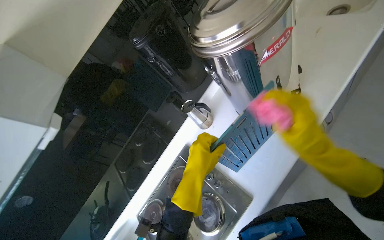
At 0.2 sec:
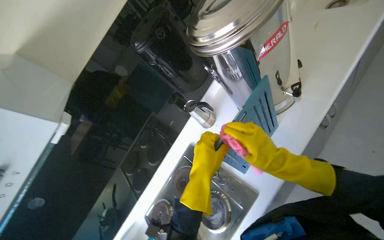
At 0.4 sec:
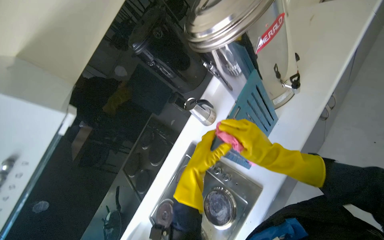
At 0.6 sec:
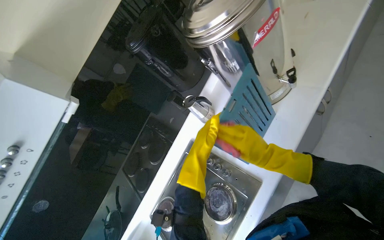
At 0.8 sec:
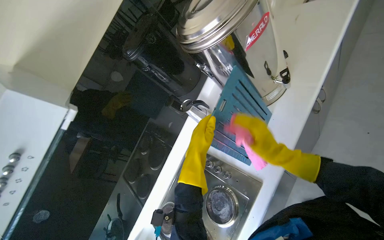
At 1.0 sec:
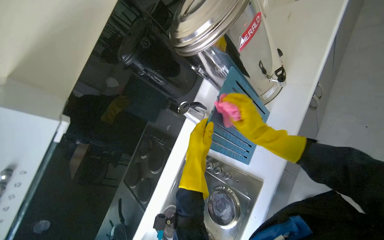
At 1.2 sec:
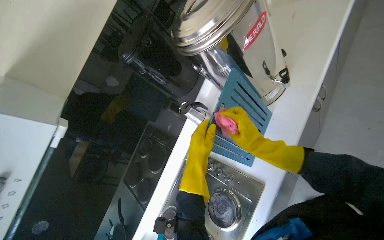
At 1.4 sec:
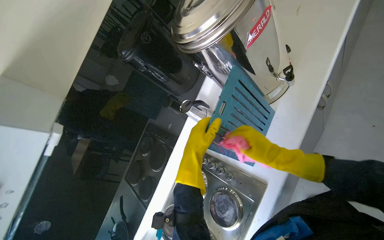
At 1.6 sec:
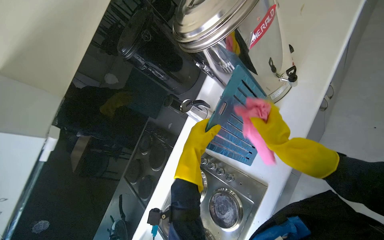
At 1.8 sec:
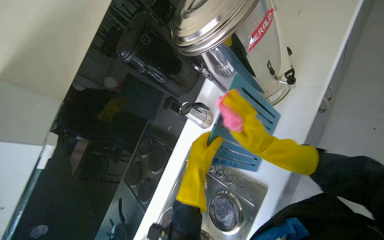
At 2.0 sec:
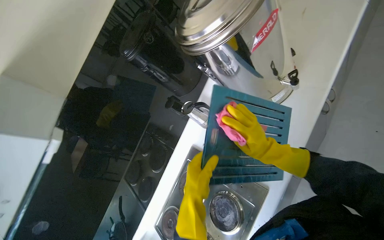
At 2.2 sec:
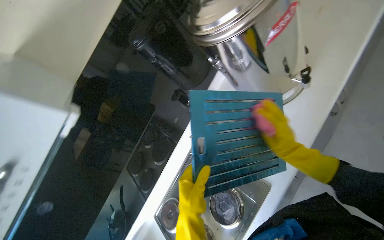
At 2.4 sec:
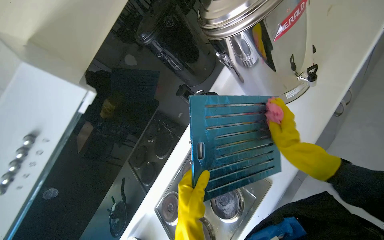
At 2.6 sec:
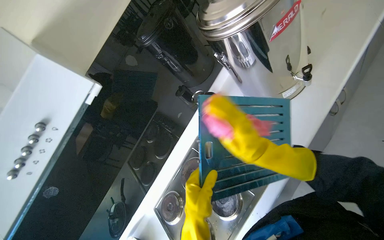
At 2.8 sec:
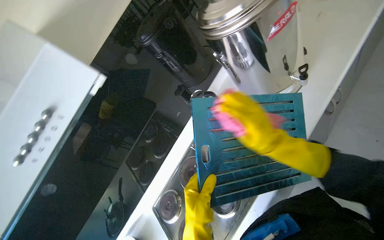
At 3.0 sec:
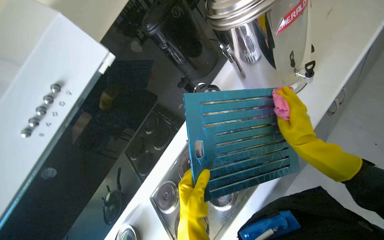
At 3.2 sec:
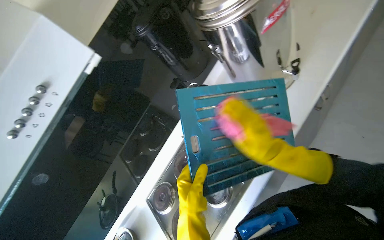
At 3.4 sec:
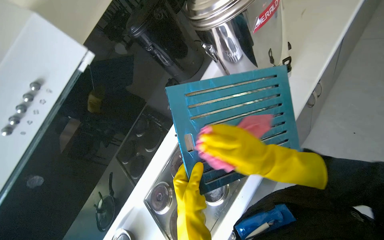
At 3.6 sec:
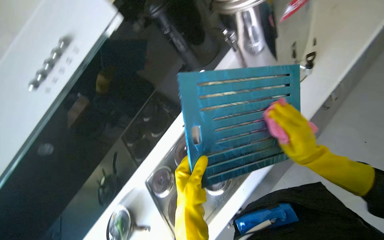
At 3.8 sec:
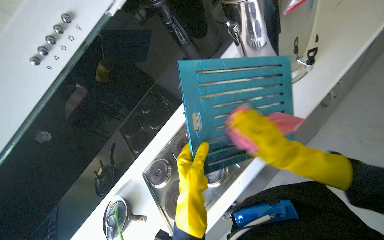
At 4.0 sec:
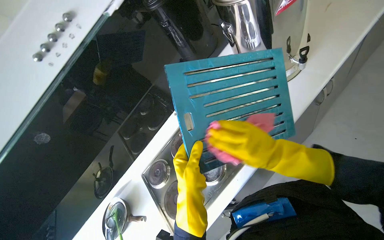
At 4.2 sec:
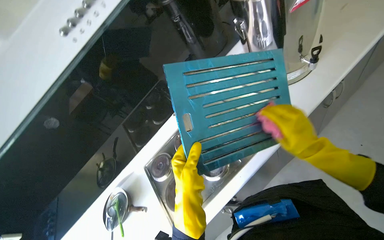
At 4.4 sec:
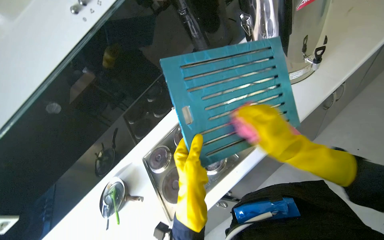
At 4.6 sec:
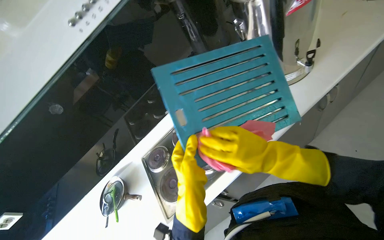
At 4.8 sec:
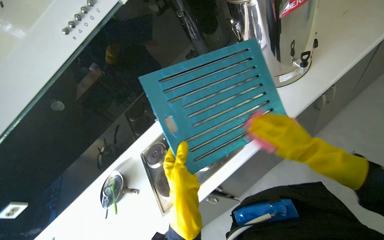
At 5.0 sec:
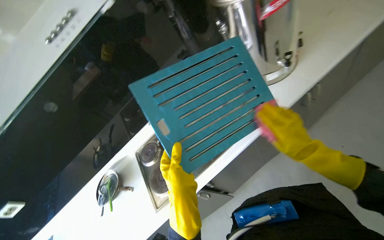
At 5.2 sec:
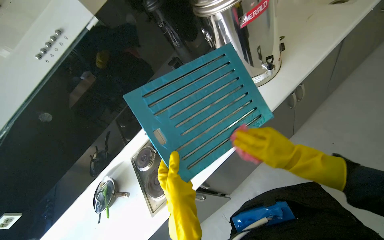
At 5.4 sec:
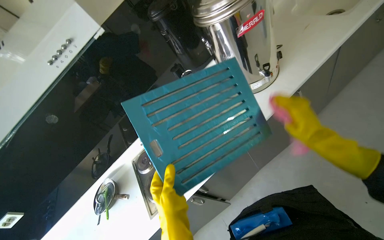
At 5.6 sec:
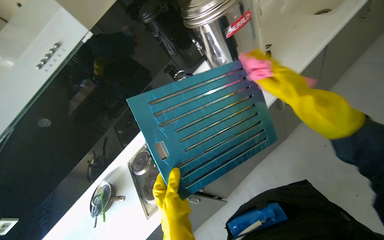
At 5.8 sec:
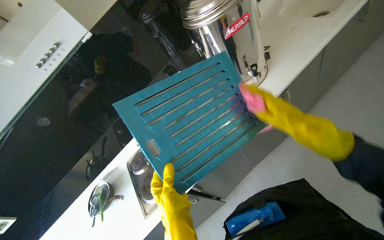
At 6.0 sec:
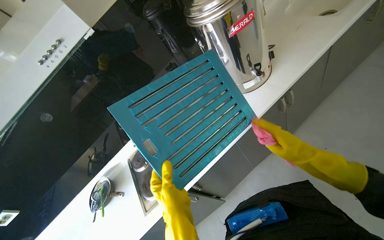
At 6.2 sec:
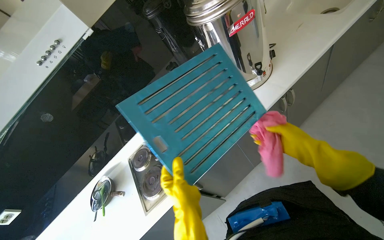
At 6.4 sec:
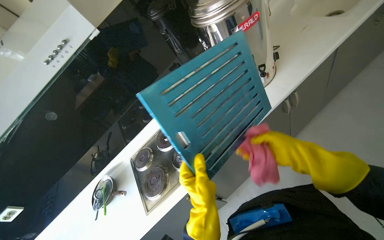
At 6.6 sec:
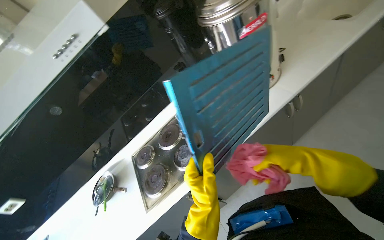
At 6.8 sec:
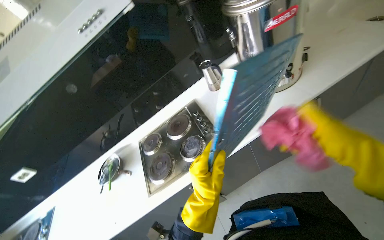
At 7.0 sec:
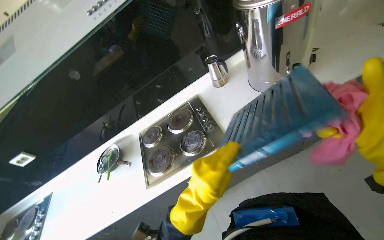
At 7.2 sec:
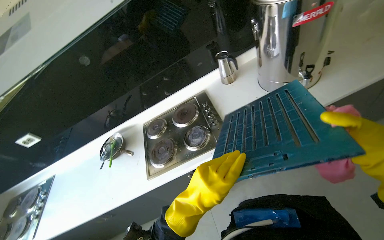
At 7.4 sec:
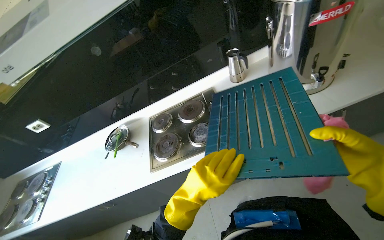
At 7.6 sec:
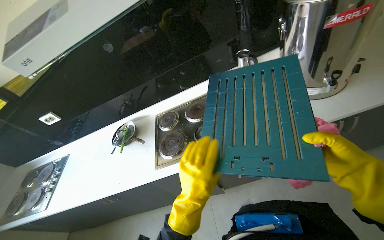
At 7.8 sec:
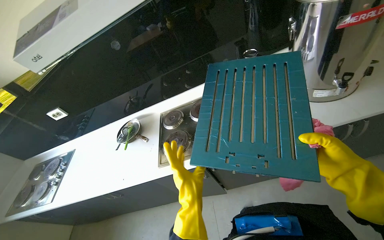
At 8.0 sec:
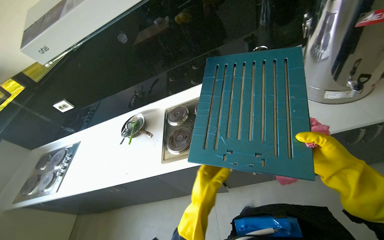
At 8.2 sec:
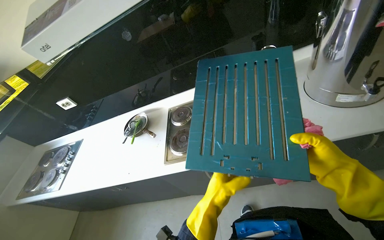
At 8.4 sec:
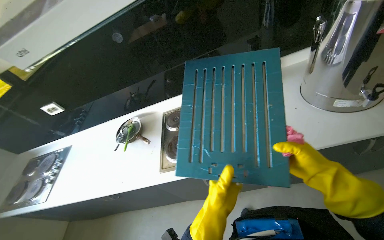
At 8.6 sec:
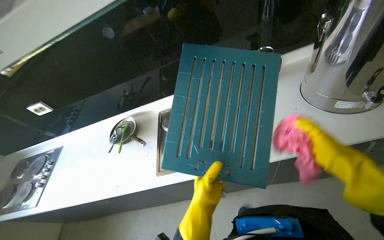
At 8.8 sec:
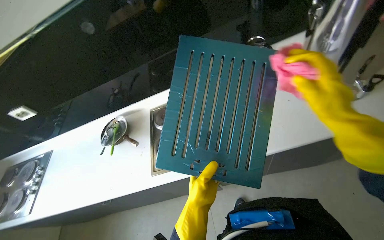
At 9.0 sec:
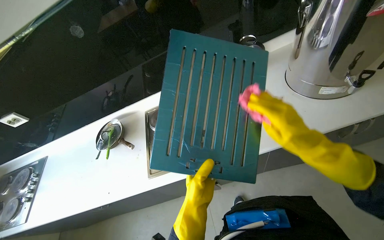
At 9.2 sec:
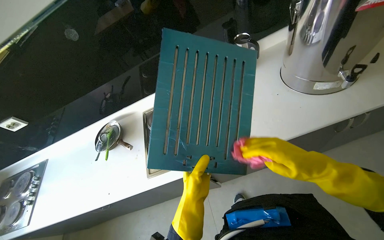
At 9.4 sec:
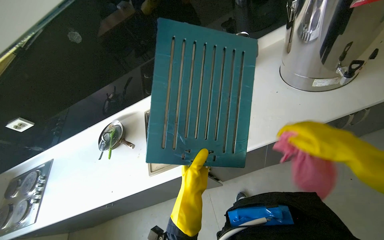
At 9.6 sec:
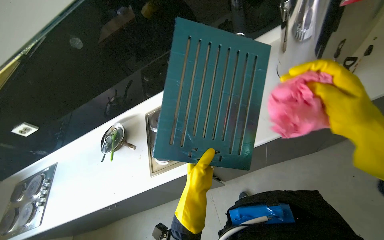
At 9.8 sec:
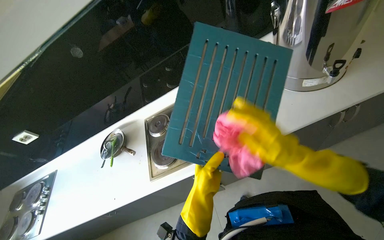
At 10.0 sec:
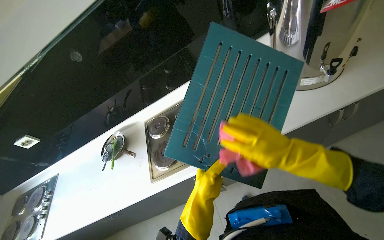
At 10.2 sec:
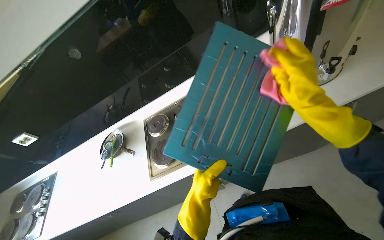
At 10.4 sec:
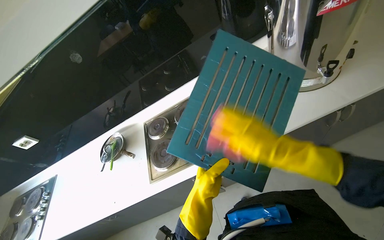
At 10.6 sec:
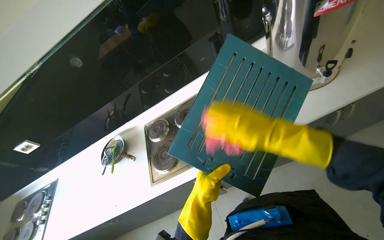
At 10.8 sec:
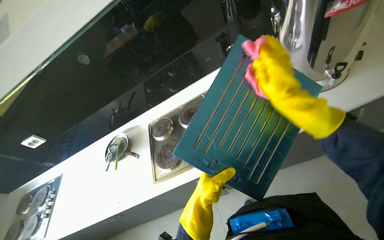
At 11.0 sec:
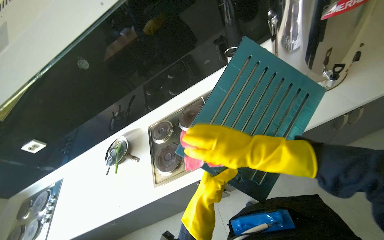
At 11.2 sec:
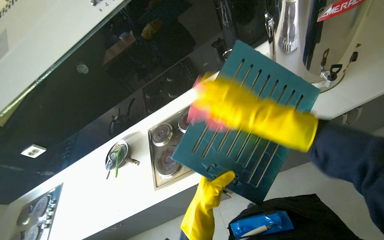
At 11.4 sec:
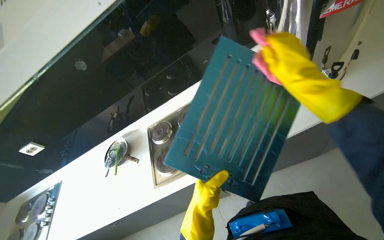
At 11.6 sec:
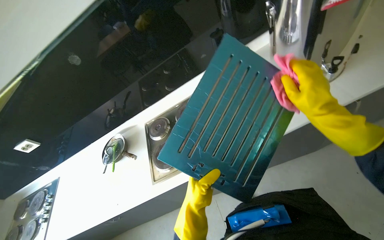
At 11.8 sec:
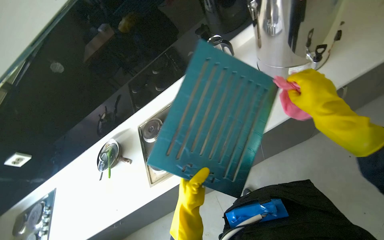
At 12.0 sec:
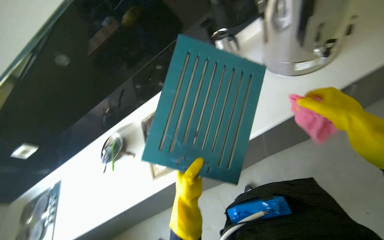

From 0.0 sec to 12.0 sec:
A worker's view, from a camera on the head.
Job: cleaning kitchen.
The whole recording: Cleaning range hood filters and grates. The worker cleans the metal filters and plastic grates of the range hood with a pink cloth.
From 0.0 sec to 1.6 sec: The right hand goes farther from the camera and returns, about 15 cm each way.
From 1.6 sec to 3.0 sec: The left hand is displaced down the picture and nearer to the camera by approximately 30 cm.
From 3.0 sec to 4.4 sec: The right hand swings left and right, about 15 cm each way, with 3 reversals.
From 4.4 sec to 6.0 sec: The right hand travels to the right by about 25 cm.
From 10.4 sec to 12.0 sec: The right hand moves down the picture, to the right and nearer to the camera, some 20 cm.

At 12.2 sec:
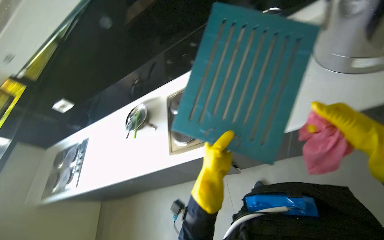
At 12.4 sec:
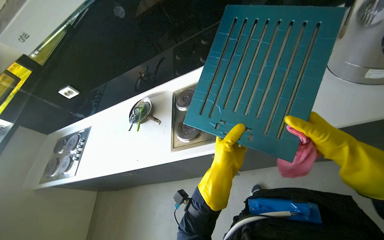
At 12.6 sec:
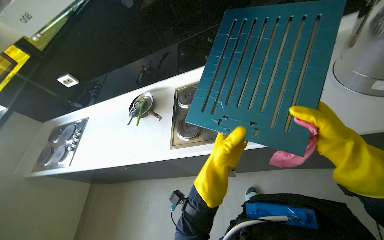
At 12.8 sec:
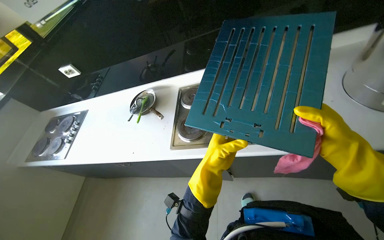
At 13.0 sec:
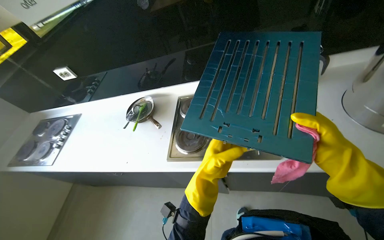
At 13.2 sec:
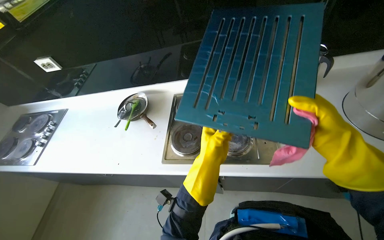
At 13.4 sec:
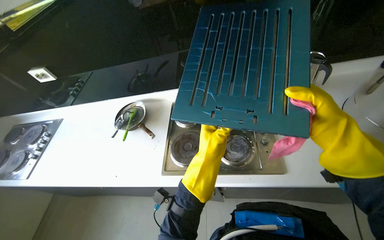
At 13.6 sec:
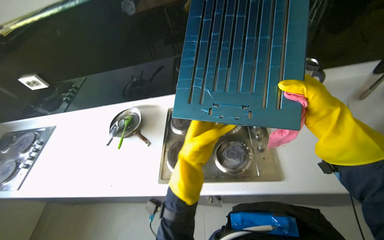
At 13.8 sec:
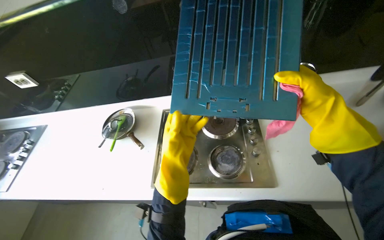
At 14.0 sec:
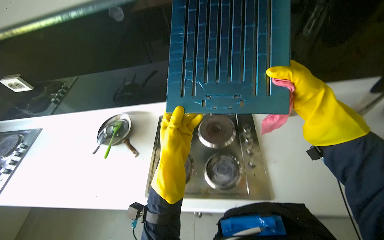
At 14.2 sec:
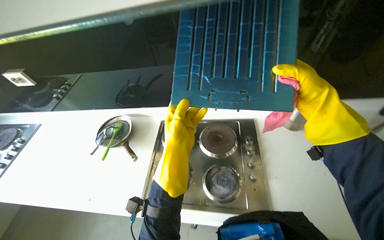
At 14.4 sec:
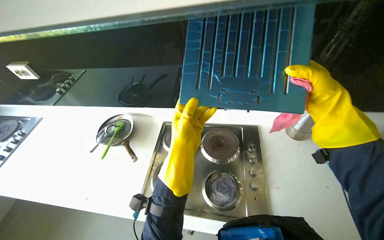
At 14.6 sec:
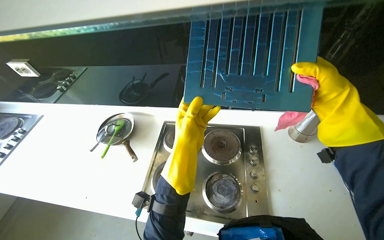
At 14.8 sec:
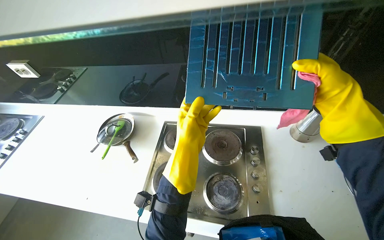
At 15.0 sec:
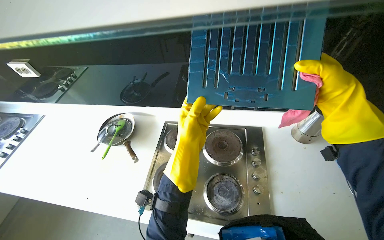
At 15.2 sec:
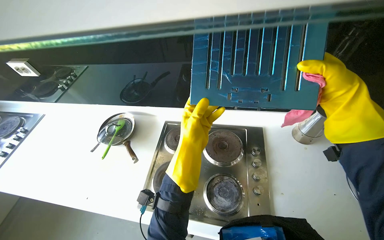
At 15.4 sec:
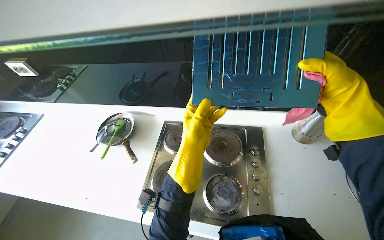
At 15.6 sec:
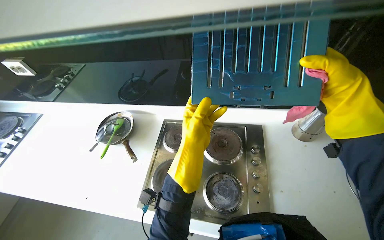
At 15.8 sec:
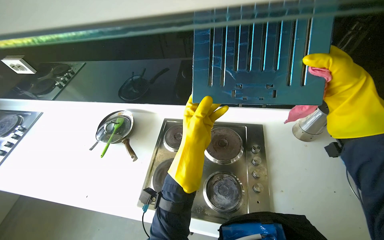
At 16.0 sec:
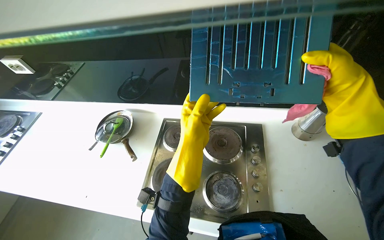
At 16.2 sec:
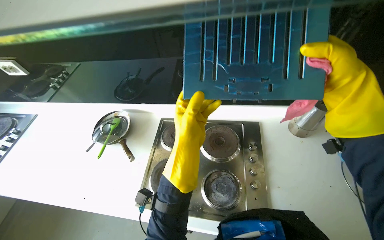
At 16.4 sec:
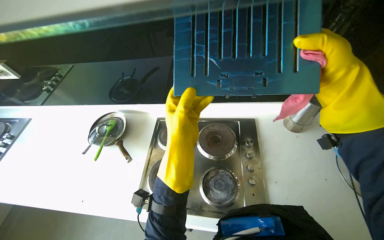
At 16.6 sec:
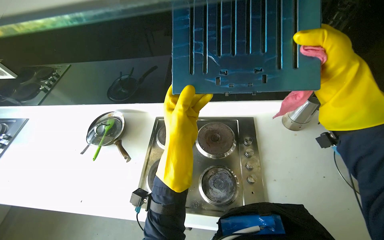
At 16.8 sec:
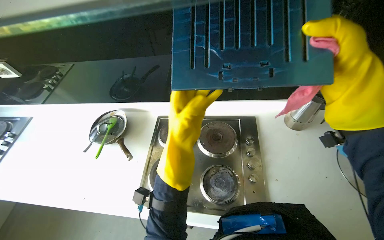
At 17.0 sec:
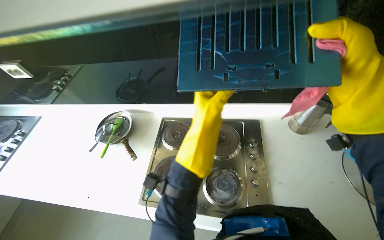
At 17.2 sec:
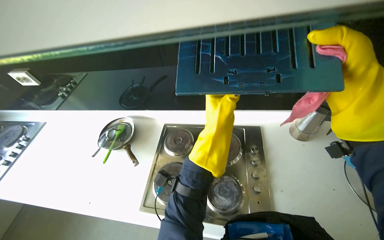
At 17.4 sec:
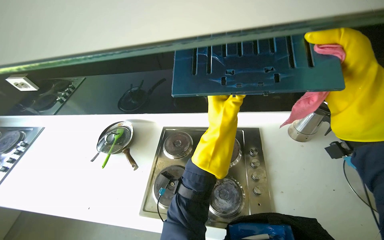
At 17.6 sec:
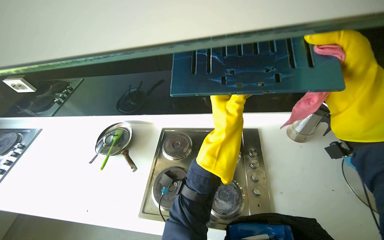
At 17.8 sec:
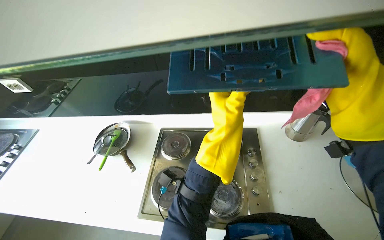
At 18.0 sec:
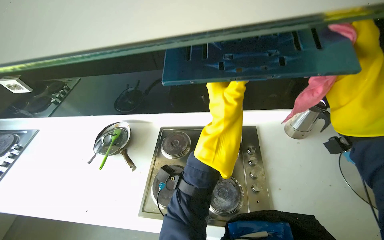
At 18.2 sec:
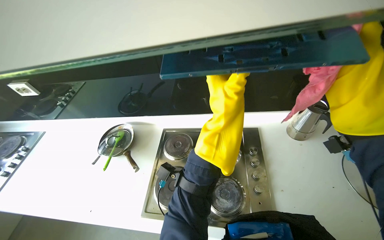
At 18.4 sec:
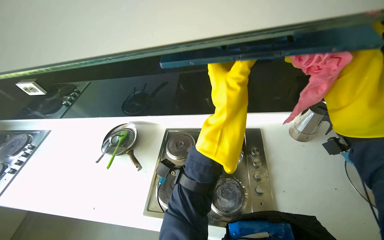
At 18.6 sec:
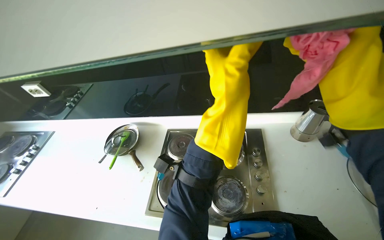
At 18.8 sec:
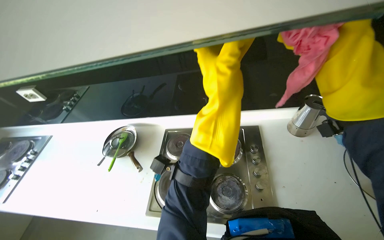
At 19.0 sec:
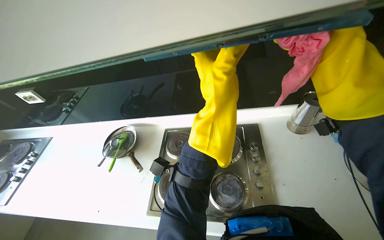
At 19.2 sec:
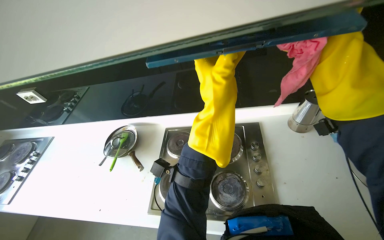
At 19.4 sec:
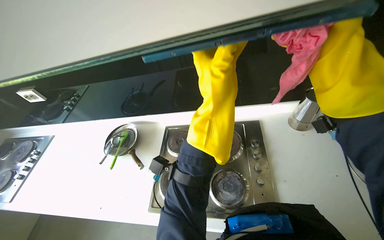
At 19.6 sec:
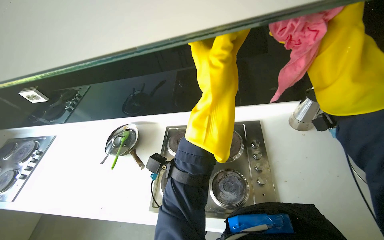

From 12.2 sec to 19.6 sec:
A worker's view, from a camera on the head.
Job: cleaning kitchen.
The whole recording: Cleaning range hood filters and grates. The worker cleans the metal filters and plastic grates of the range hood with a pink cloth.
From 13.6 sec to 16.6 sec: The hands are busy where they are.
From 16.6 sec to 18.2 sec: The left hand travels to the right by approximately 10 cm.
